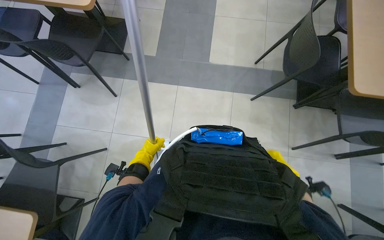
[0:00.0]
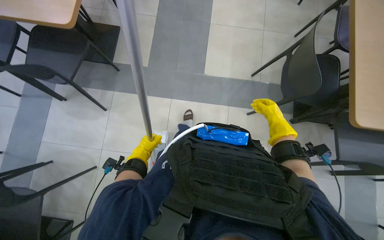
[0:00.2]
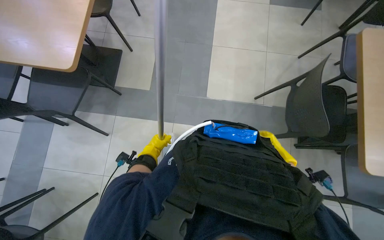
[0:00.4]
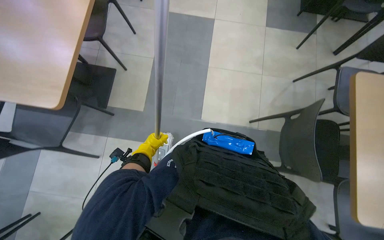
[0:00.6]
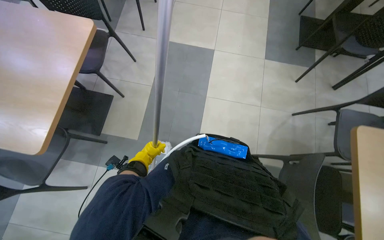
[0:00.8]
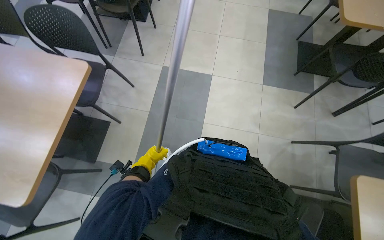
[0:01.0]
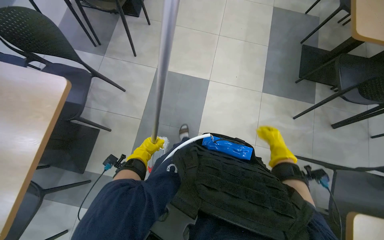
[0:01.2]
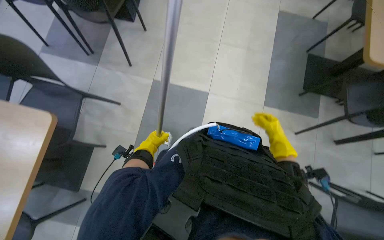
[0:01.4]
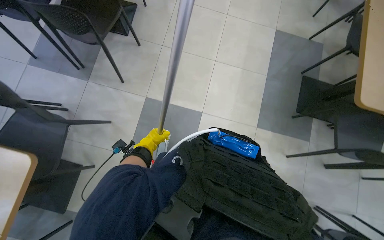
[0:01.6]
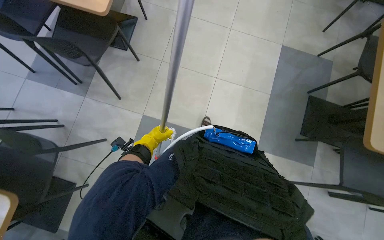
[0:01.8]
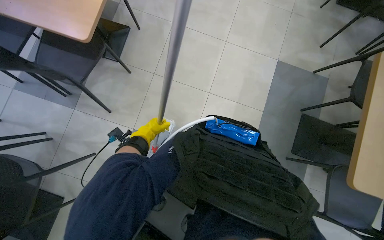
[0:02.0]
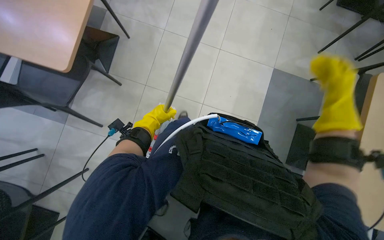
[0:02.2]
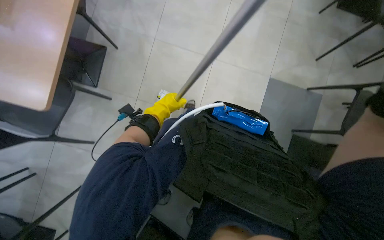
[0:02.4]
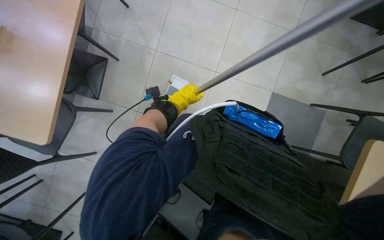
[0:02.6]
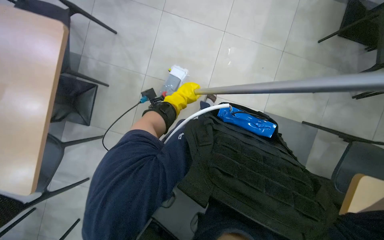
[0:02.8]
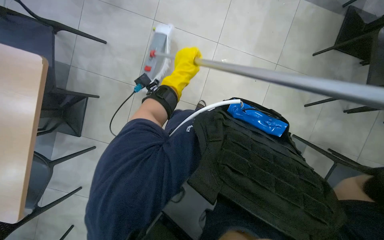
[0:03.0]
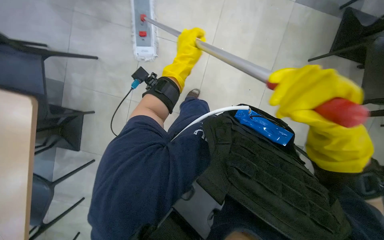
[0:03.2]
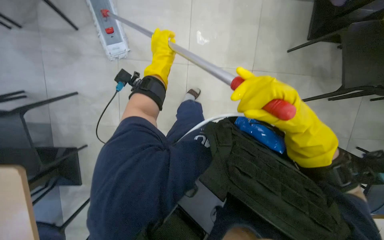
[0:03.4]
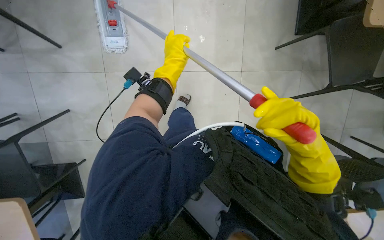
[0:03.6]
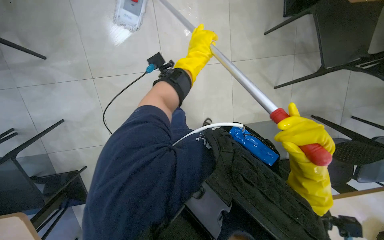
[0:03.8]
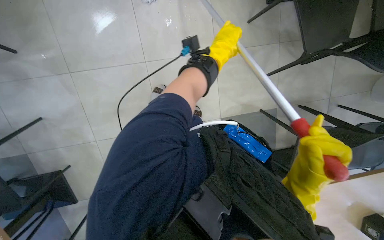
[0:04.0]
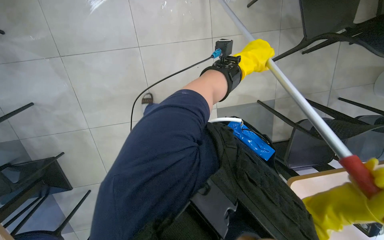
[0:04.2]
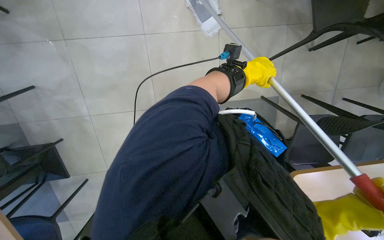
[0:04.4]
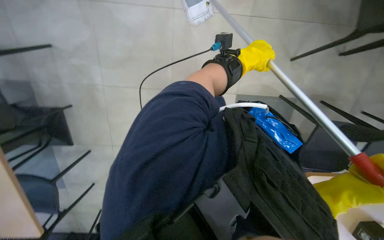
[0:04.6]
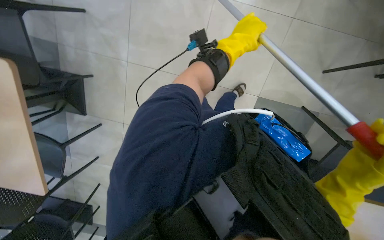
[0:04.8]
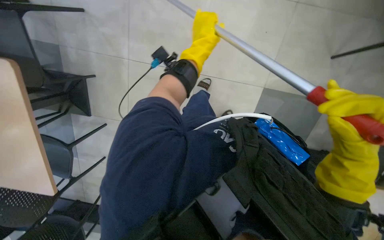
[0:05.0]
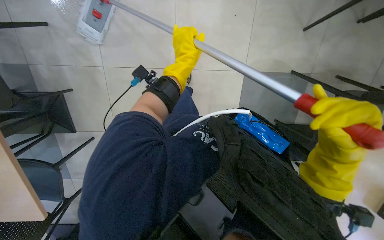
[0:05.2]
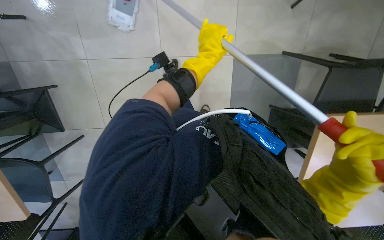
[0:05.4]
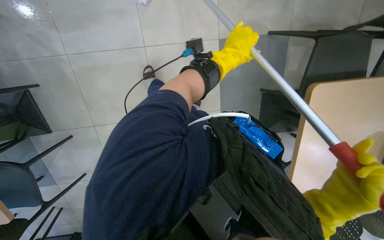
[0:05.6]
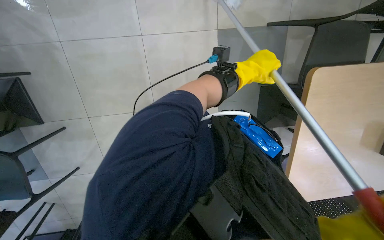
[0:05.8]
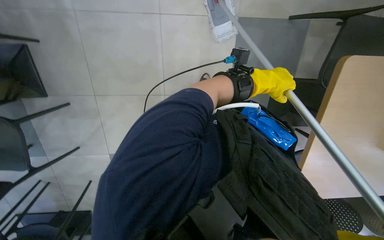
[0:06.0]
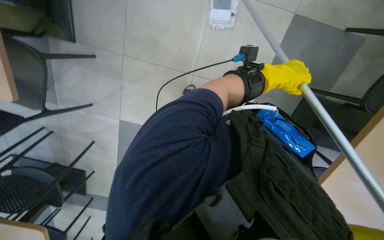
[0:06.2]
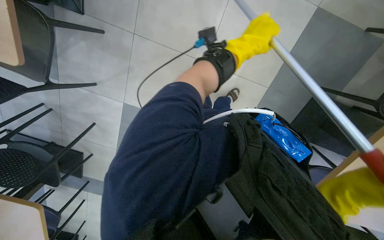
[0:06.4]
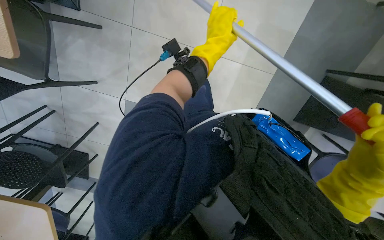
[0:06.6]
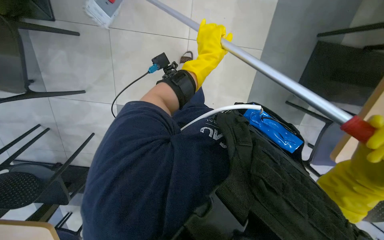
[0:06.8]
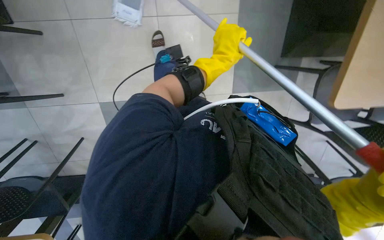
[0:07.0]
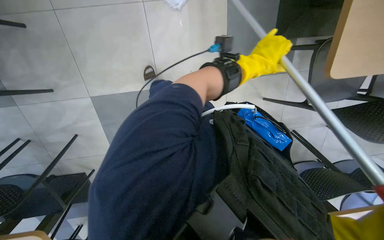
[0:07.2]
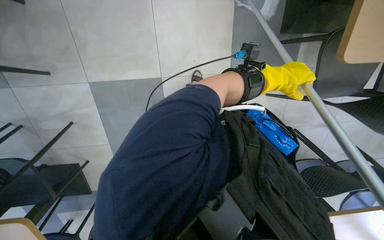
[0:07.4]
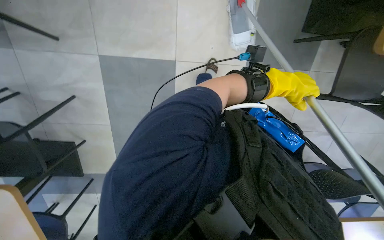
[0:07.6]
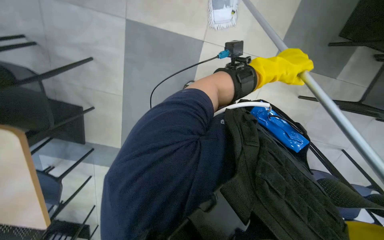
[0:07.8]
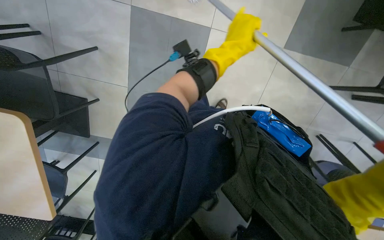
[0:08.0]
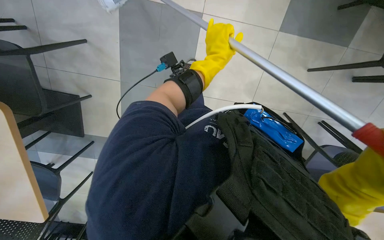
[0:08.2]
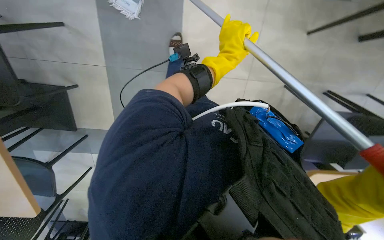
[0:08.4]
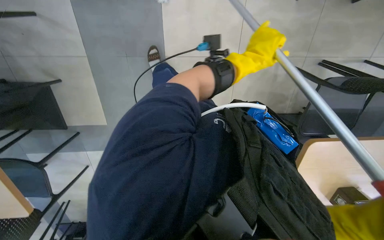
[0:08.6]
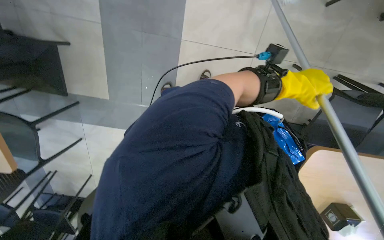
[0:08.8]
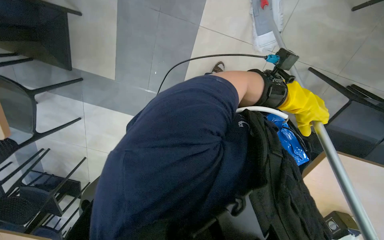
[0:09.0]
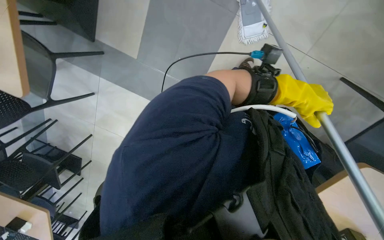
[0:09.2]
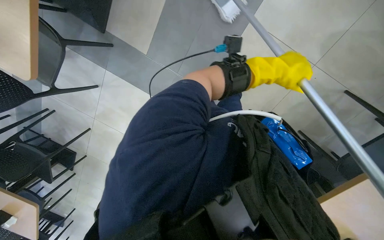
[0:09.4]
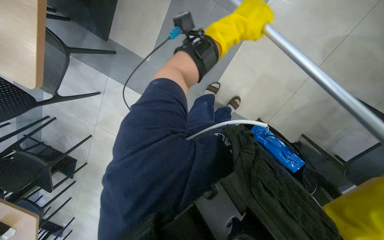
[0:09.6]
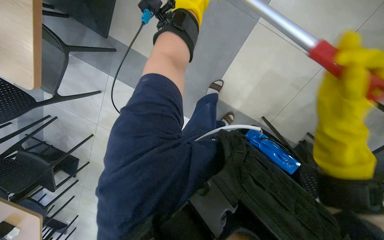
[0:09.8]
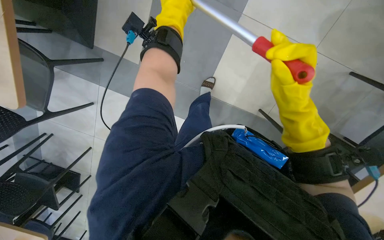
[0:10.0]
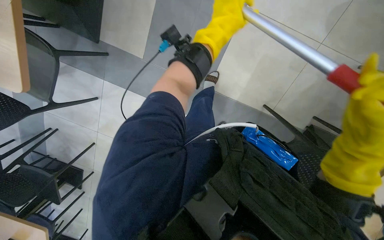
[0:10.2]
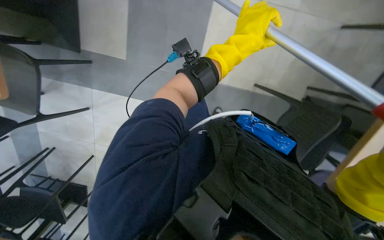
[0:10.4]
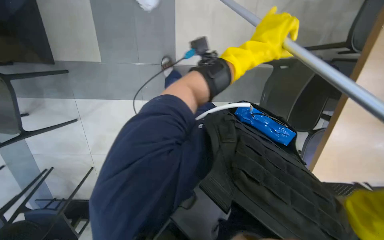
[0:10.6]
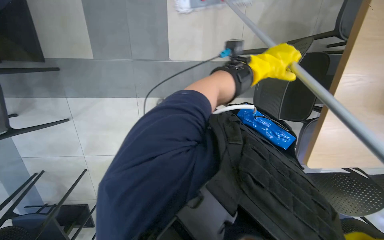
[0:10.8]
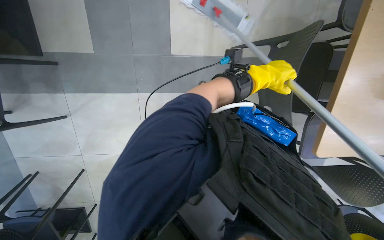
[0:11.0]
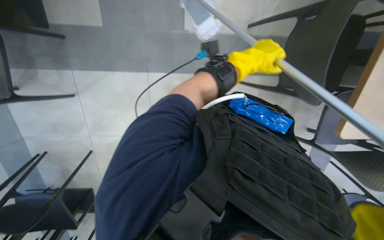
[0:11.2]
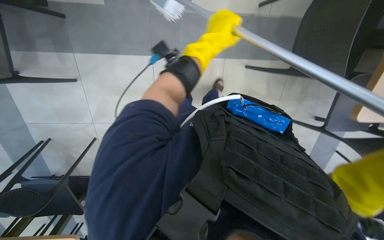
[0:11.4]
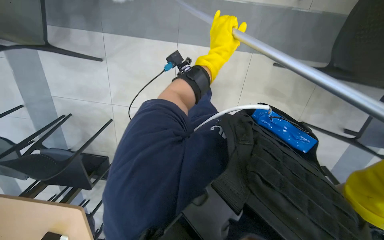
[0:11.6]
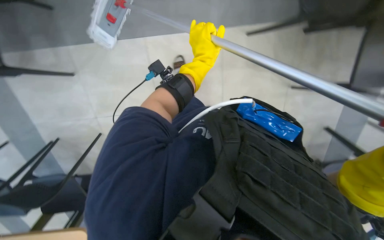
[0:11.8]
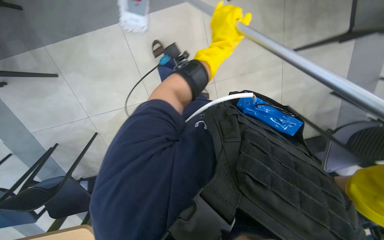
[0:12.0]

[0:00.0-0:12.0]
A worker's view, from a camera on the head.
Job: mopping floor.
The whole recording: Mopping the floor. The worker mops the floor with a mop, periodically dipping it into a bucket on a cleaning cart.
0.0 to 1.6 s: The head travels about 1.5 m.
1.6 to 3.0 s: The head travels approximately 60 cm.
4.4 to 6.0 s: The left hand goes to the left and returns, roughly 20 cm each way.
6.0 to 7.6 s: The left hand moves roughly 20 cm to the left and comes back.
7.6 to 9.0 s: The left hand goes to the left and returns, about 25 cm each way.
9.0 to 10.4 s: The left hand heads to the left, covering about 15 cm.
10.4 to 12.0 s: The left hand goes to the right and returns, roughly 10 cm each way.

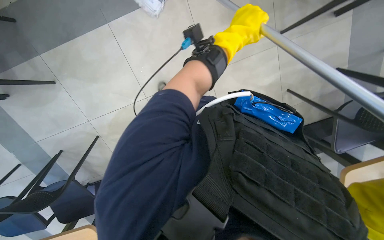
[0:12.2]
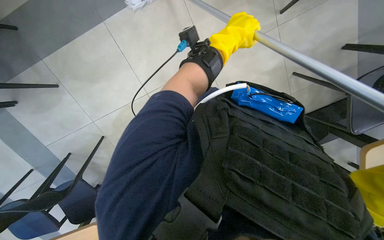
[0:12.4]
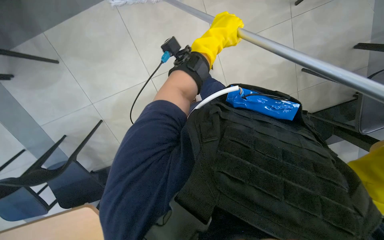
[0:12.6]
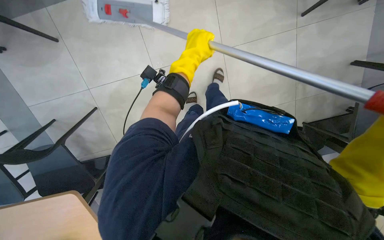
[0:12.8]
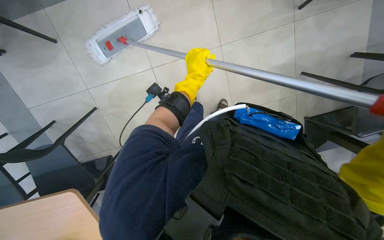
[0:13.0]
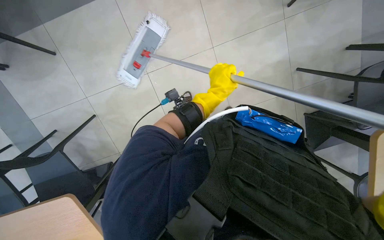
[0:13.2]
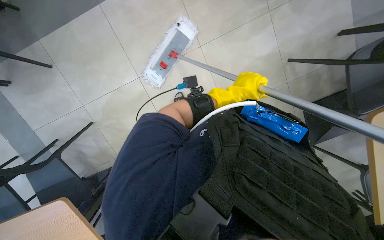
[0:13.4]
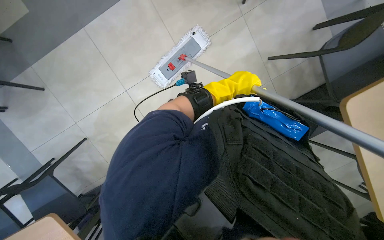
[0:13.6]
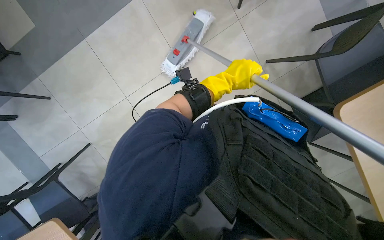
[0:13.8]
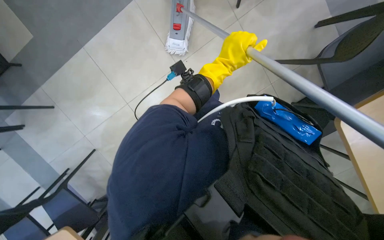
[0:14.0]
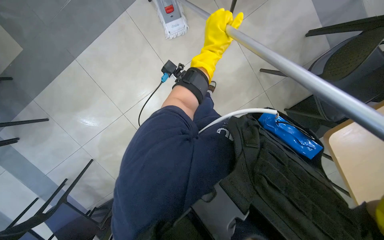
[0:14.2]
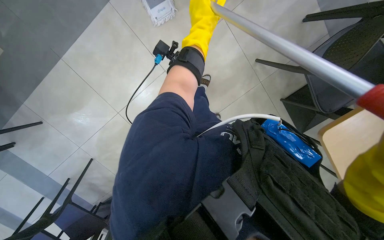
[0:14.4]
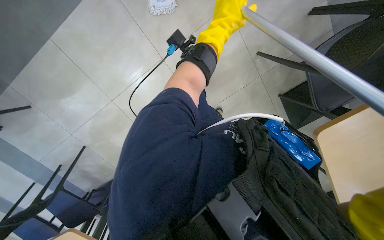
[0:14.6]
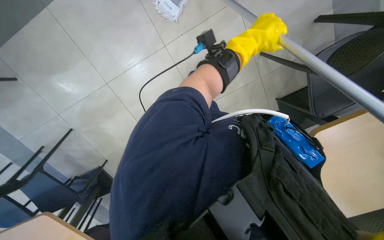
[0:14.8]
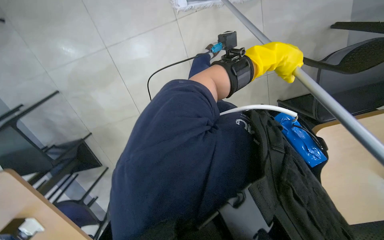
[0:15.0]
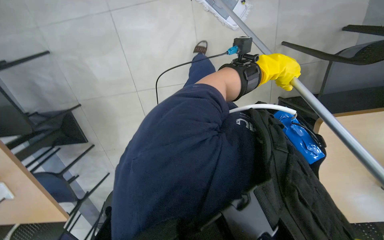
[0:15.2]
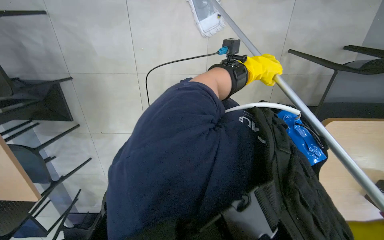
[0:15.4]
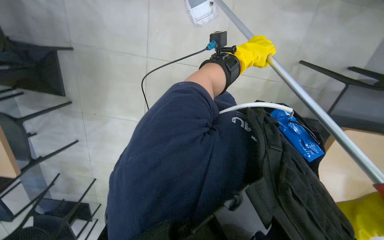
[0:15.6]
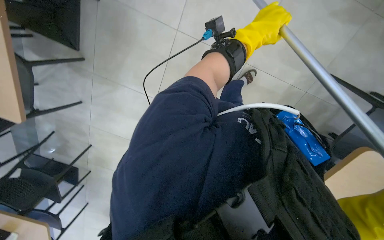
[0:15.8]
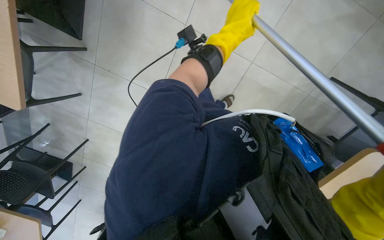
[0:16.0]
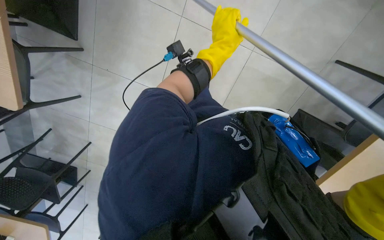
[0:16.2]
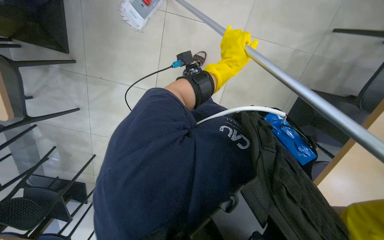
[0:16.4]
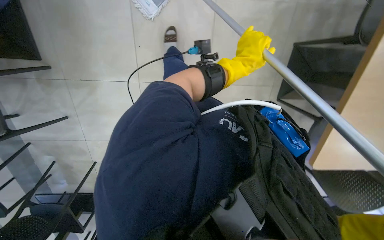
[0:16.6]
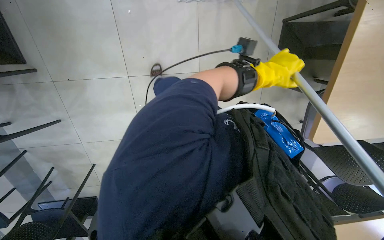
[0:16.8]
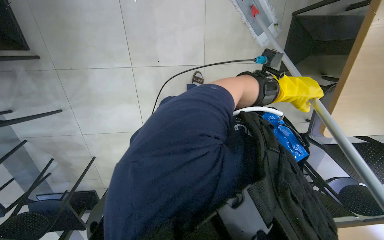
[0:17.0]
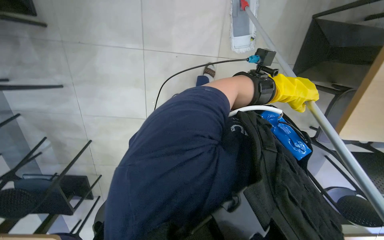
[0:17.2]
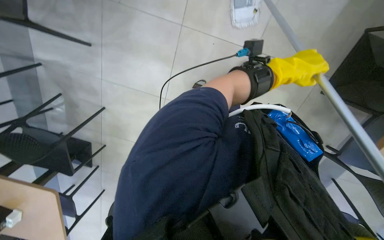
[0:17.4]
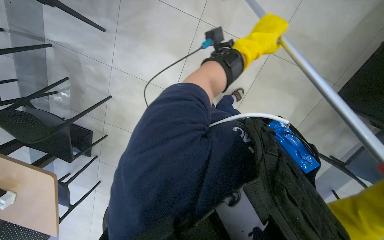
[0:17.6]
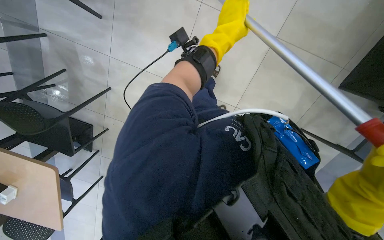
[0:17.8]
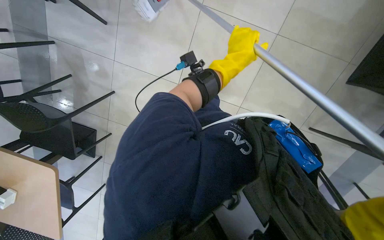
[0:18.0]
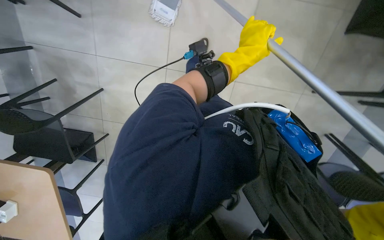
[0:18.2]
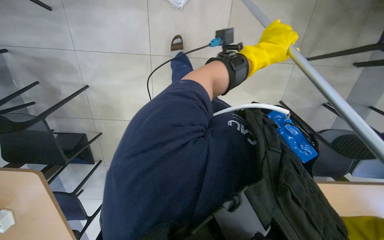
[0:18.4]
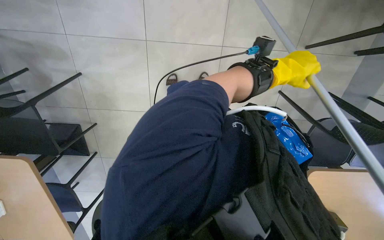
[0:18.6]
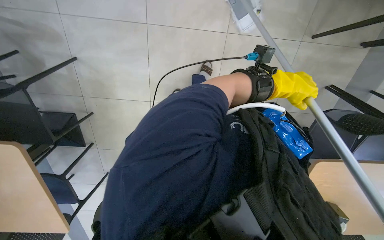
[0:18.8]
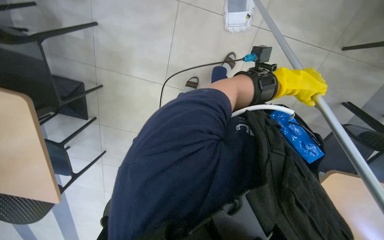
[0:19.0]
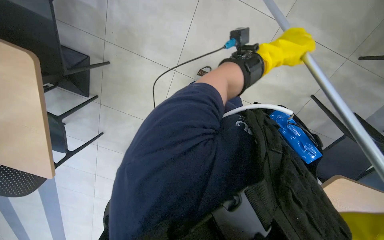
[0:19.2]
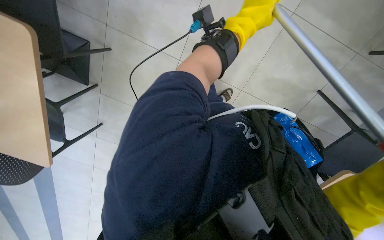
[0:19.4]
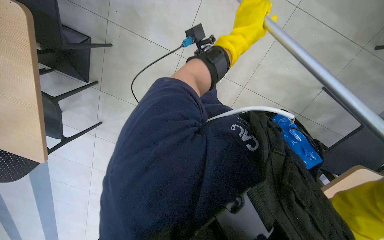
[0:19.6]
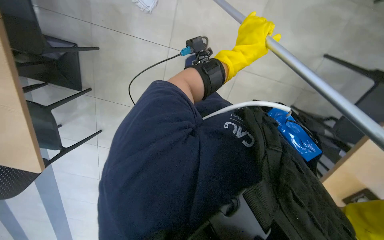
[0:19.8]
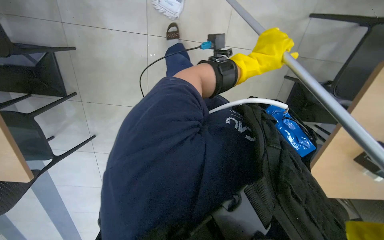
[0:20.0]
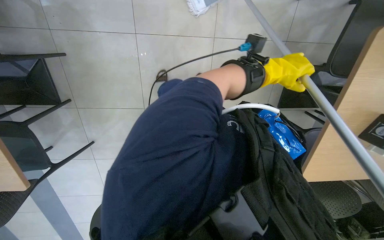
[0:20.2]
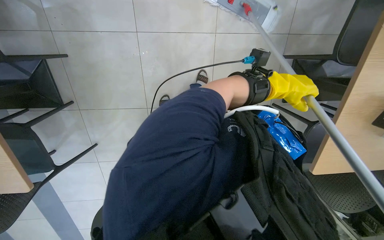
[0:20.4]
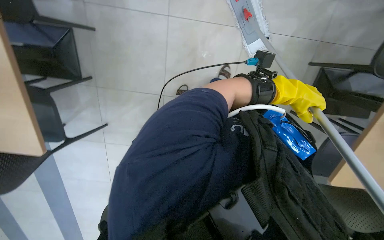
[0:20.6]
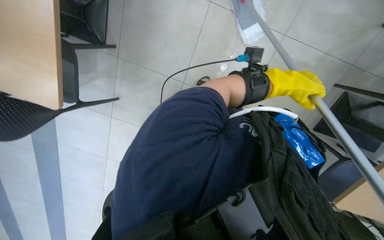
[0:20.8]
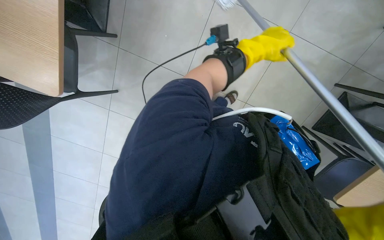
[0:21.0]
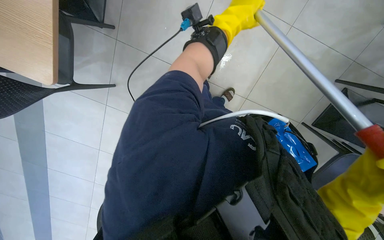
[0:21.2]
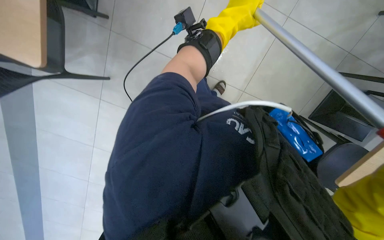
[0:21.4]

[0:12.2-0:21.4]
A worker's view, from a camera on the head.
Job: mopping floor.
The whole recording: Mopping the floor. The worker mops the floor with a mop, periodically dipping it into a bucket on a cleaning cart.
16.8 to 18.4 s: The left hand moves left and right over roughly 20 cm, changing direction 2 times.
18.4 to 19.8 s: The camera pitches downward, by approximately 15 degrees. The left hand goes to the right and returns, about 5 cm each way.
19.8 to 21.4 s: The wearer looks about 15 degrees further downward. The left hand reaches roughly 15 cm to the right, then returns.
